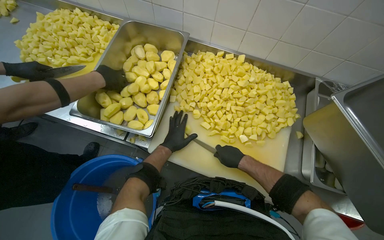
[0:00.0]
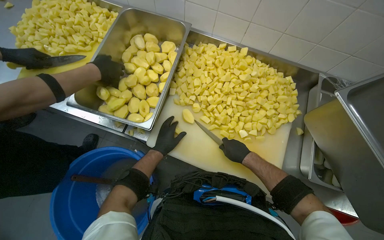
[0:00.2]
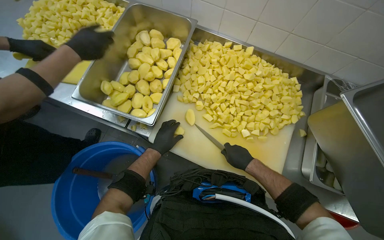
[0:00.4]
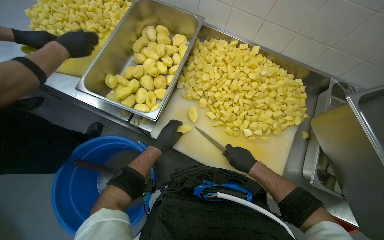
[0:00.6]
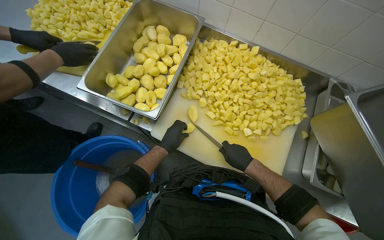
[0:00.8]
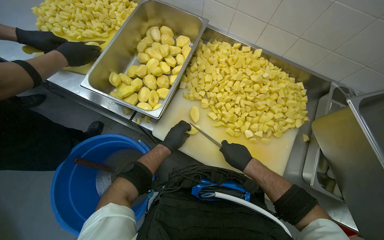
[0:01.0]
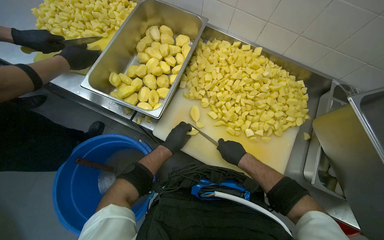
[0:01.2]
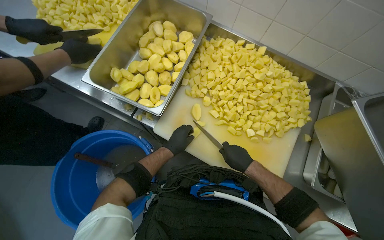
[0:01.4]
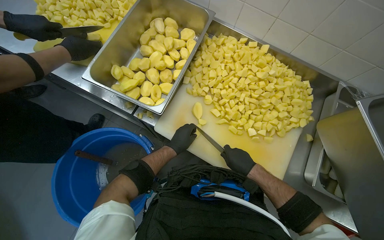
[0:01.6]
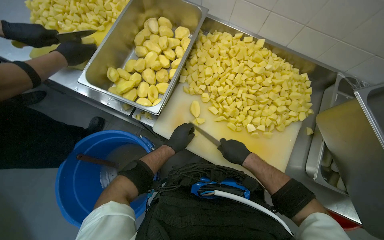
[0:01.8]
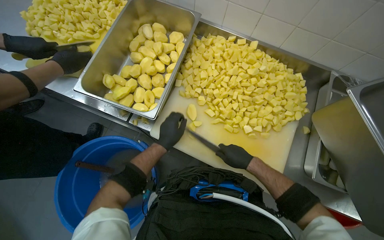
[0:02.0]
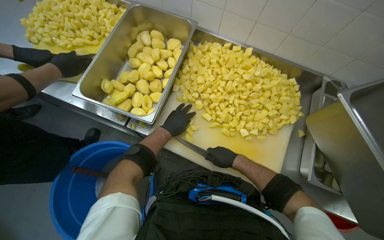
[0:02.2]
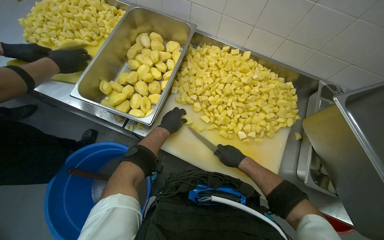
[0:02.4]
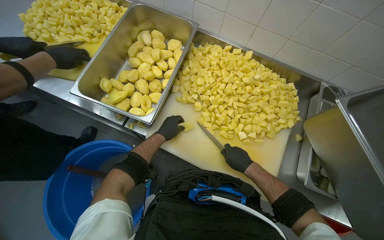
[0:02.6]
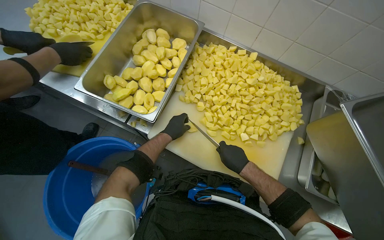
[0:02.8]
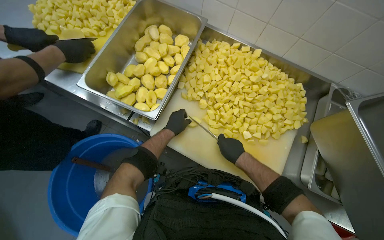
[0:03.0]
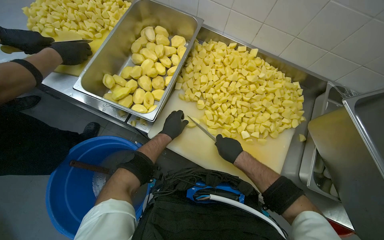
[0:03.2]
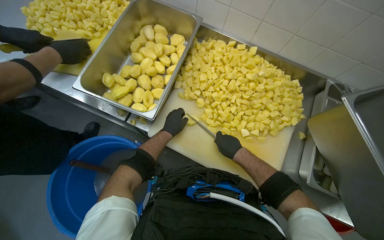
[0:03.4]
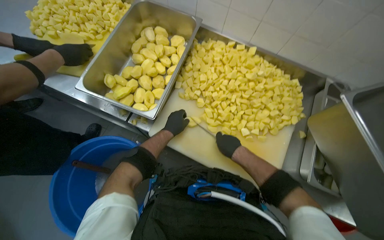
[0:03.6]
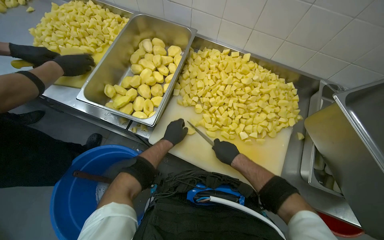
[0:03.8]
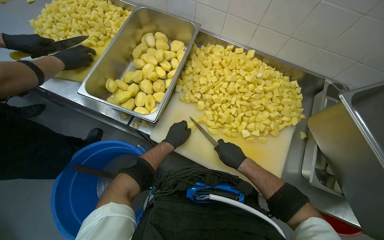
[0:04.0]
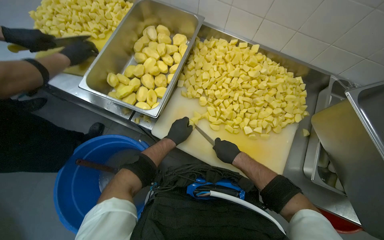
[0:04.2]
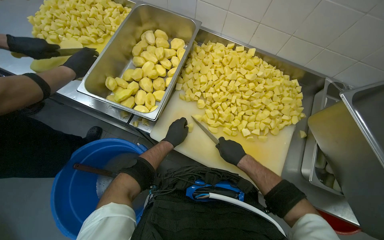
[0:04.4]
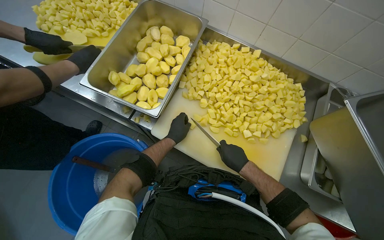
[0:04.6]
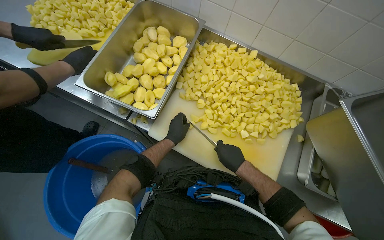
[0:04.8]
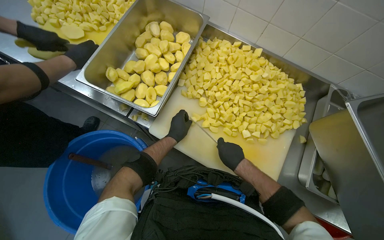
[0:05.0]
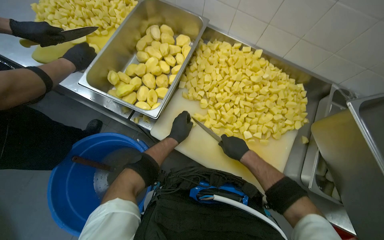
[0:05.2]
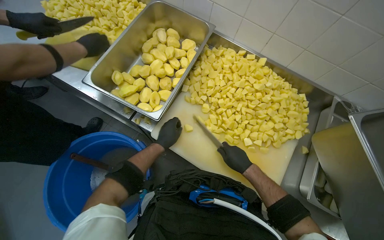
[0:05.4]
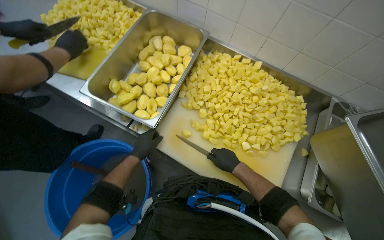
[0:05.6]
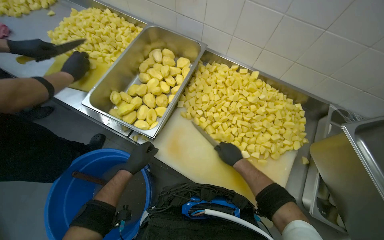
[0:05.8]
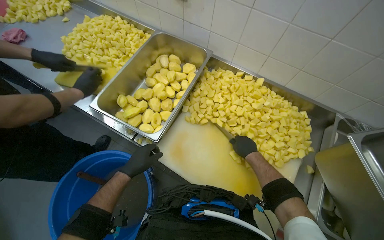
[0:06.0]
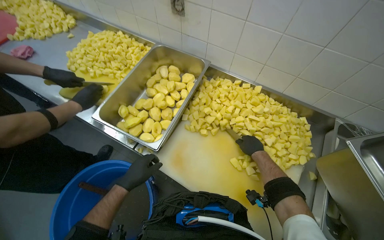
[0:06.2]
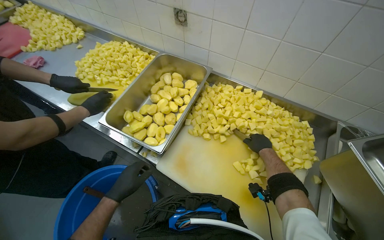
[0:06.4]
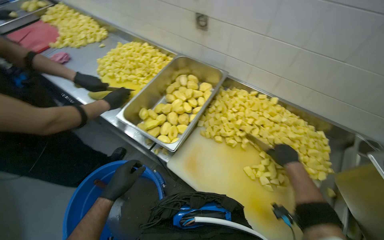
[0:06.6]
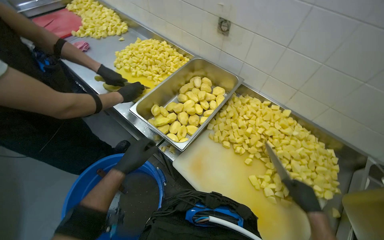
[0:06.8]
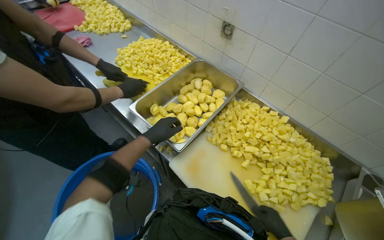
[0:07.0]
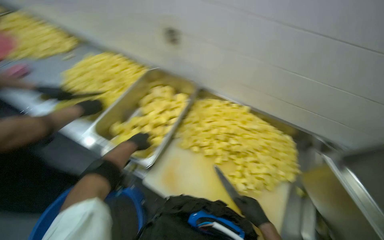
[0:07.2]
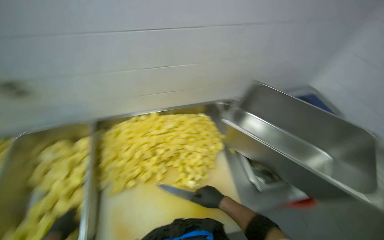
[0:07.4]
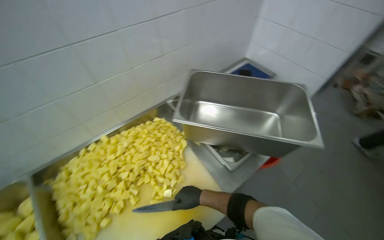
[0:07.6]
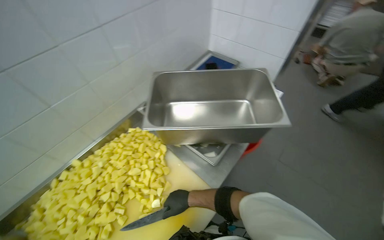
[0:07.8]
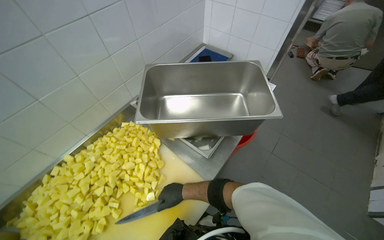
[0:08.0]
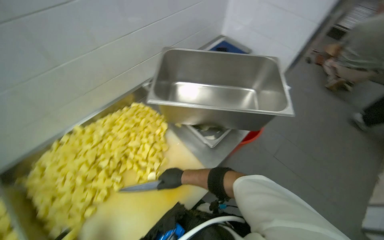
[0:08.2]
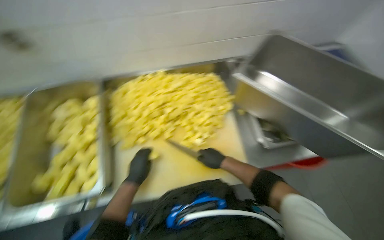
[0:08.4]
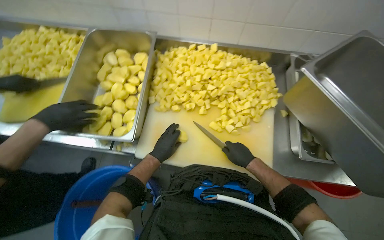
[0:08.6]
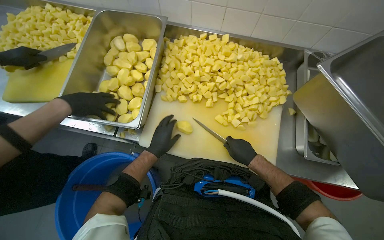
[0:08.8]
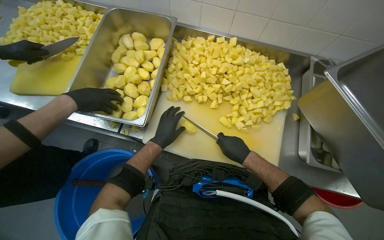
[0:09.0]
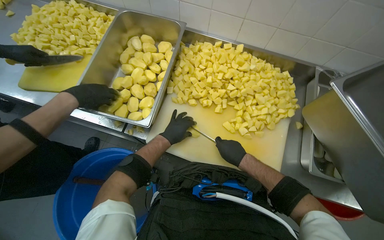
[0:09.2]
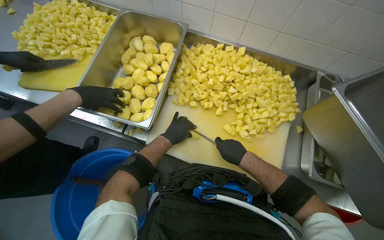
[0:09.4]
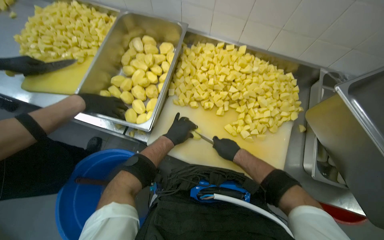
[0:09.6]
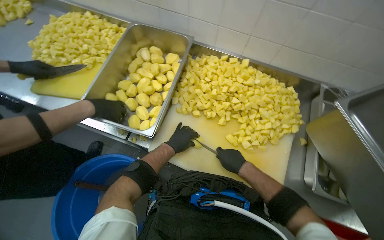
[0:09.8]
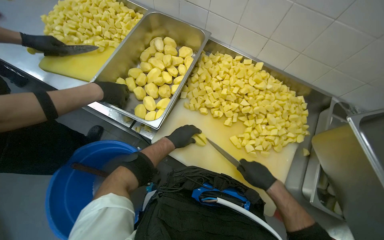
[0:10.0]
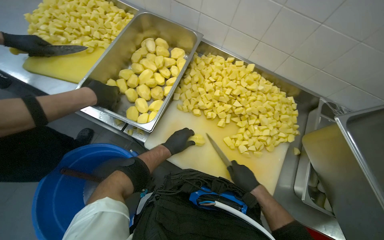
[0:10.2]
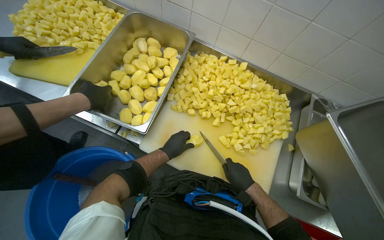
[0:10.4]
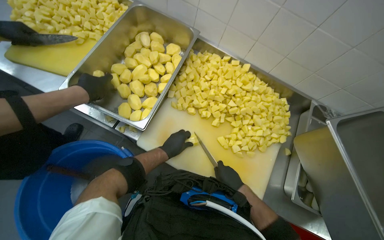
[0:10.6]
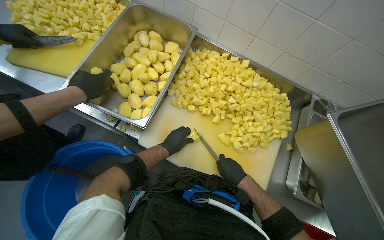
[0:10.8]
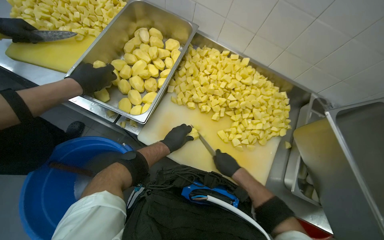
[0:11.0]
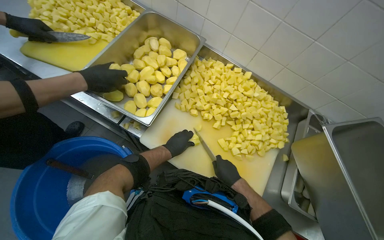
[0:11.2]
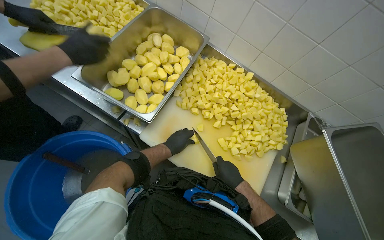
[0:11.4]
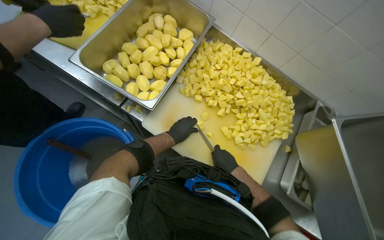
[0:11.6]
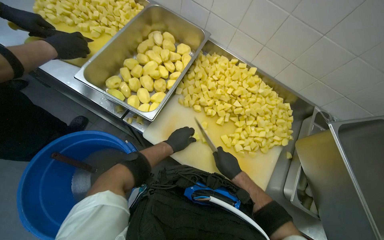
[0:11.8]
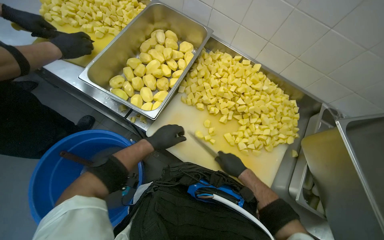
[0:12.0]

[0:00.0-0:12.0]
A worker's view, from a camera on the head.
Job: preparing food.
The whole recording: Dicing potatoes on cutting board. The worker dices peeled potatoes into smaller pieces on a cutting board.
0:00.0 to 0:01.6: The hands make small movements and keep their place.
0:01.6 to 0:03.0: The left hand shifts roughly 10 cm up the picture.
0:03.0 to 0:04.4: The hands stay close to where they were, moving slightly.
0:04.4 to 0:06.0: The left hand shifts roughly 15 cm to the left and nearer to the camera.
0:06.0 to 0:07.6: The head rotates roughly 70 degrees to the right.
0:07.6 to 0:09.0: The head rotates approximately 55 degrees to the left. The wearer looks approximately 20 degrees further downward.
0:10.4 to 0:12.0: The hands make small movements and keep their place.

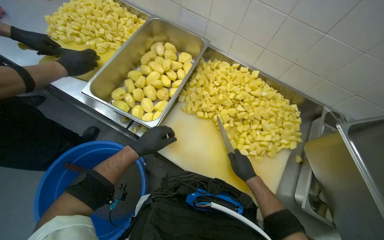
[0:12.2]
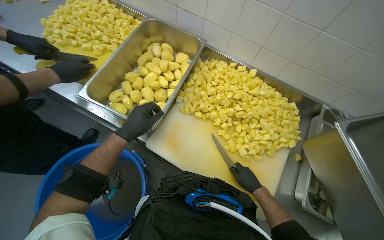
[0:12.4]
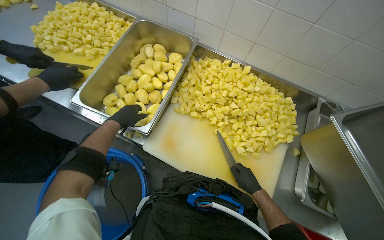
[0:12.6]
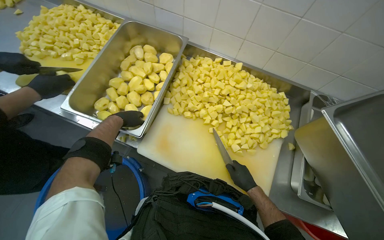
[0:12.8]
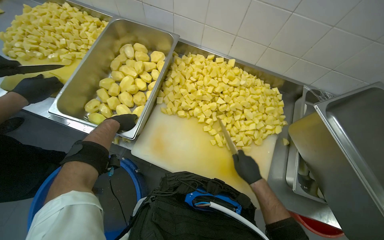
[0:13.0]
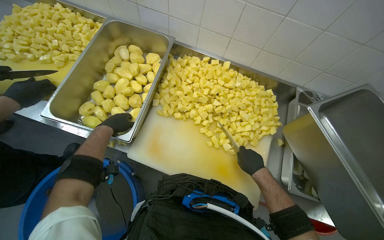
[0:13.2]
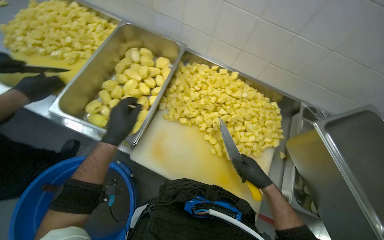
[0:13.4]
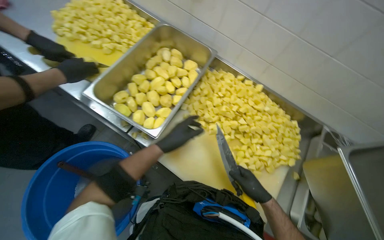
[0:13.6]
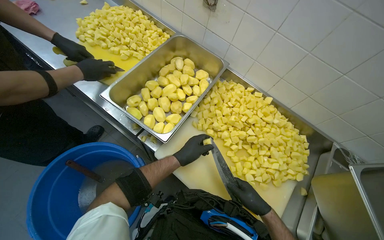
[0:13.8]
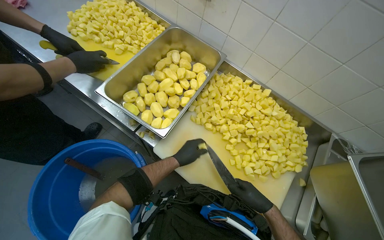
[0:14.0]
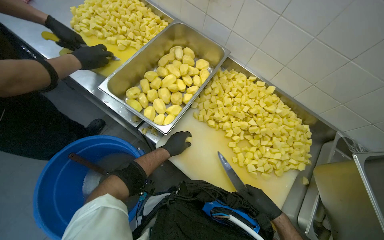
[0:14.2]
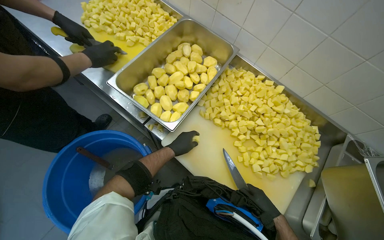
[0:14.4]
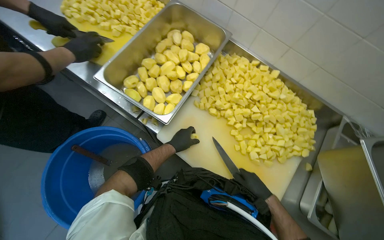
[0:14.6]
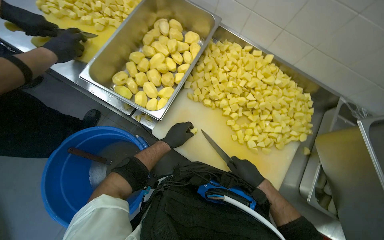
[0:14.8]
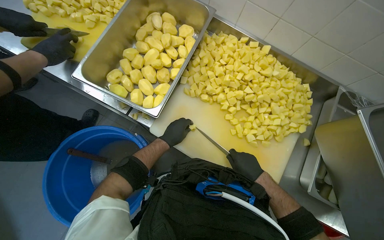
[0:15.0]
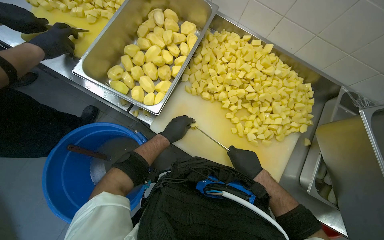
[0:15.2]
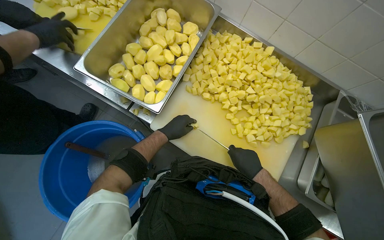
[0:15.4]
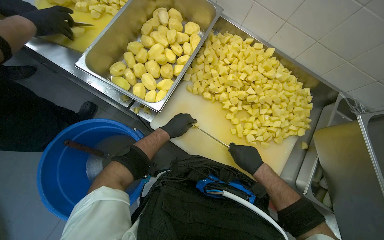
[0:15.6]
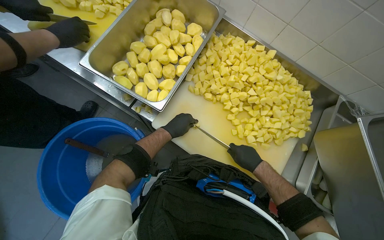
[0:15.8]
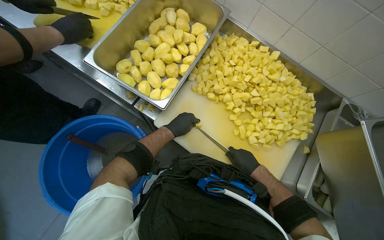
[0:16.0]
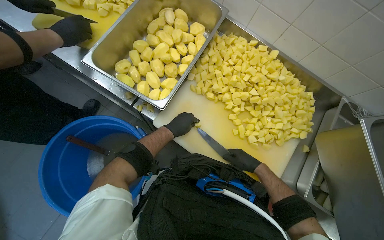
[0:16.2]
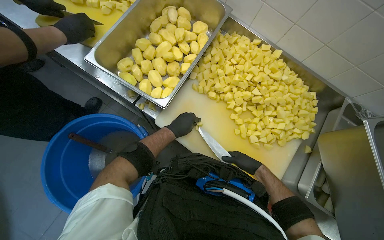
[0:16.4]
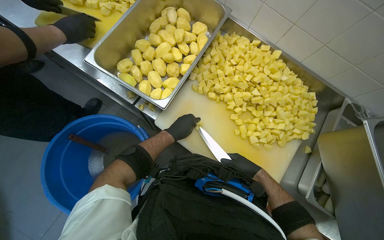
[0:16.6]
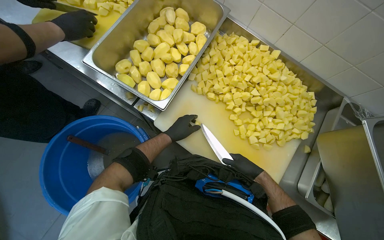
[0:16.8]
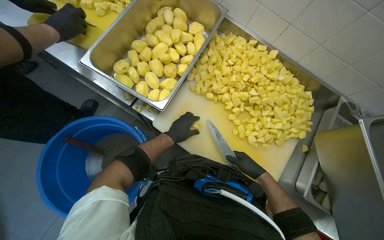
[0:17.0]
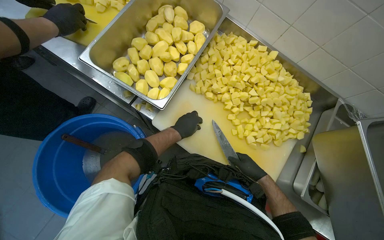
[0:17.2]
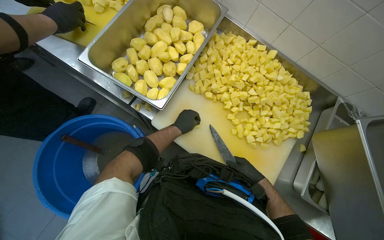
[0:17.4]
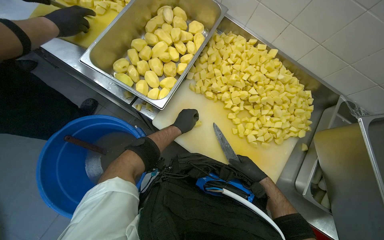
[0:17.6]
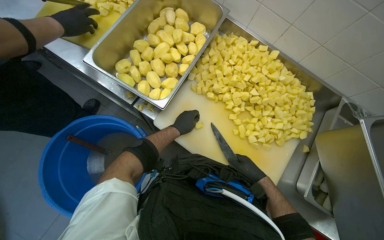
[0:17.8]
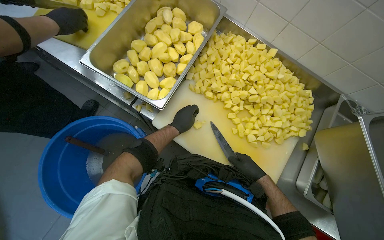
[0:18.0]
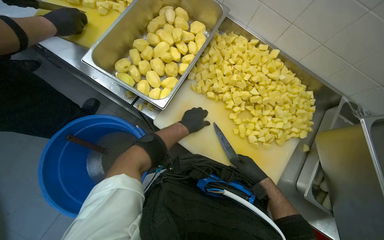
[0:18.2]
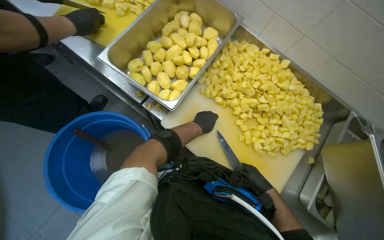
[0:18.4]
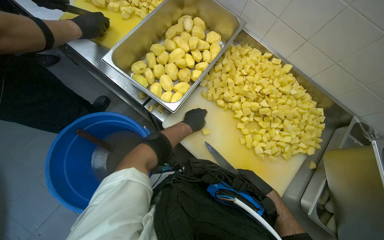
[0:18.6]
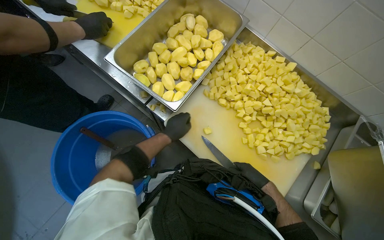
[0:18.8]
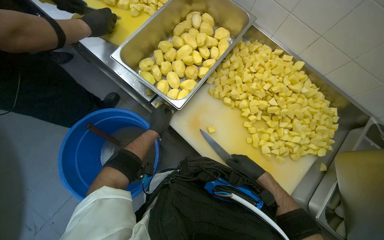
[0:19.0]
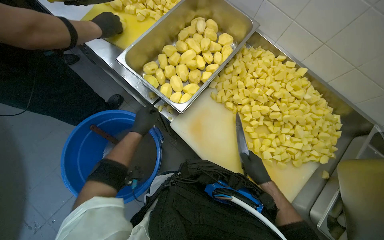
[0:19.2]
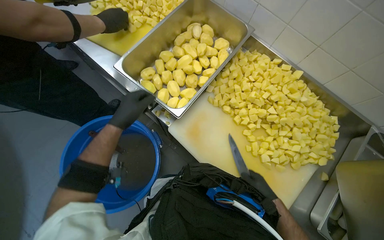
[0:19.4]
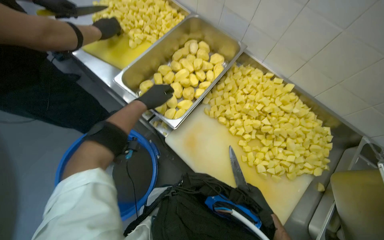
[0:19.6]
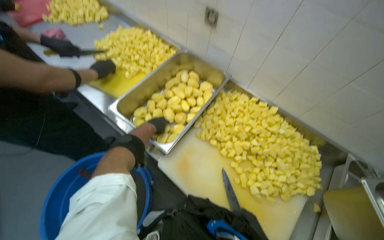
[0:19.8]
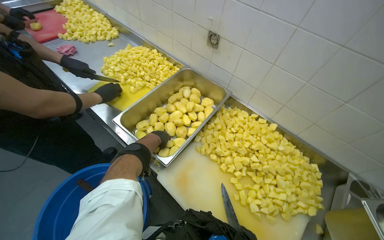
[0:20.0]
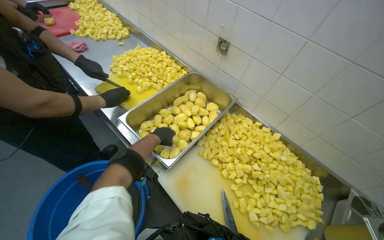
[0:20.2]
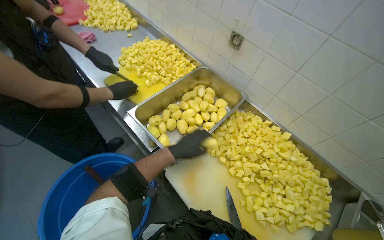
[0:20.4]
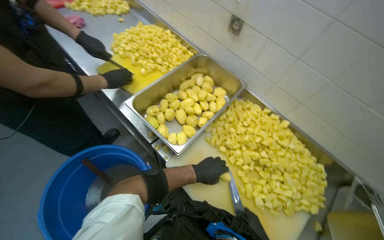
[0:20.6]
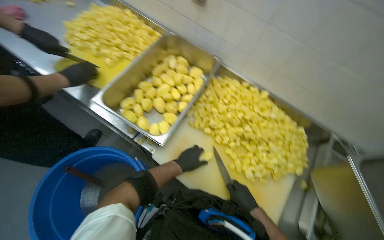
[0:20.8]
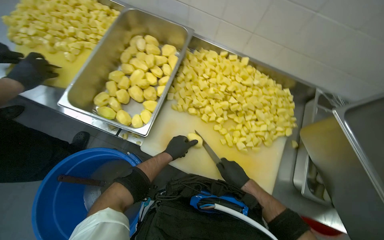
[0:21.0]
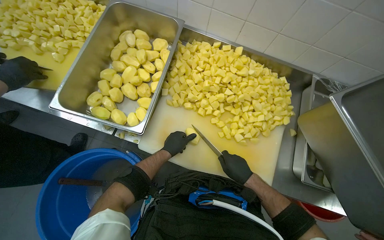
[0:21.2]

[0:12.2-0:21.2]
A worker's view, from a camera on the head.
Job: preparing food.
The whole recording: Dicing potatoes on cutting board. The worker dices peeled potatoes into smaller pieces on a cutting board.
0:12.2 to 0:13.8: The left hand shifts approximately 10 cm to the right.
0:13.8 to 0:15.2: The view tips downward by roughly 15 degrees.
0:15.2 to 0:18.2: The hands stay close to where they were, moving slightly.
0:18.2 to 0:19.8: The camera pitches upward, by roughly 15 degrees. The left hand moves to the left, roughly 15 cm.
0:19.8 to 0:21.2: The wearer looks some 15 degrees further downward.
